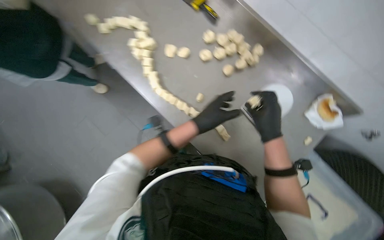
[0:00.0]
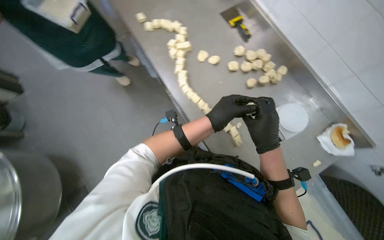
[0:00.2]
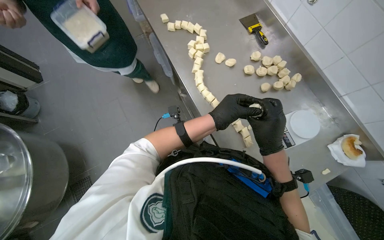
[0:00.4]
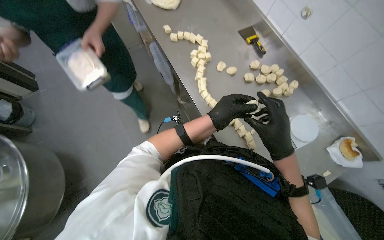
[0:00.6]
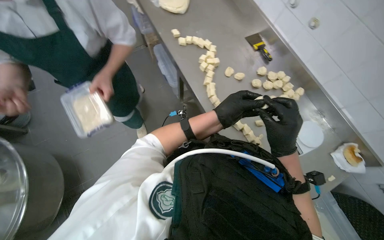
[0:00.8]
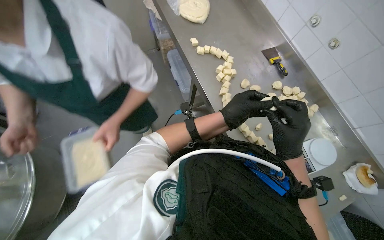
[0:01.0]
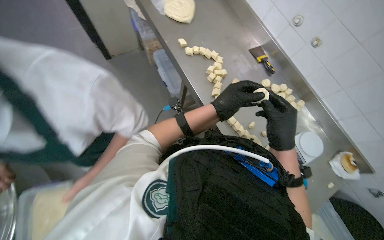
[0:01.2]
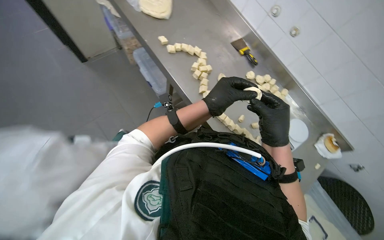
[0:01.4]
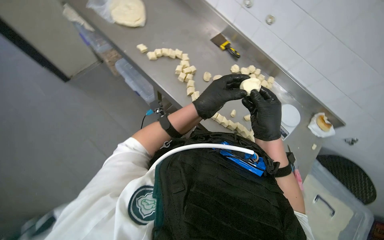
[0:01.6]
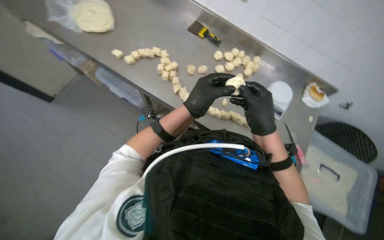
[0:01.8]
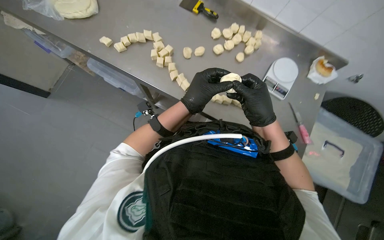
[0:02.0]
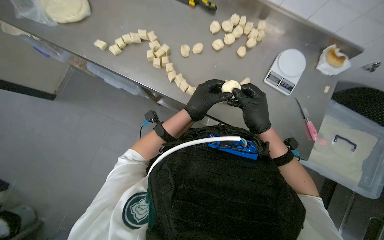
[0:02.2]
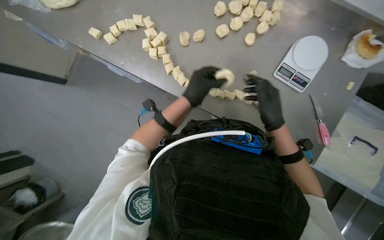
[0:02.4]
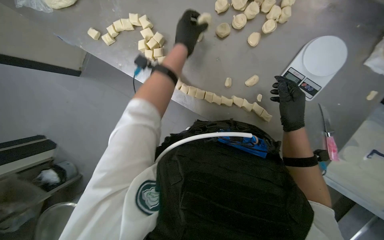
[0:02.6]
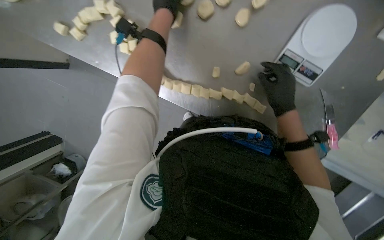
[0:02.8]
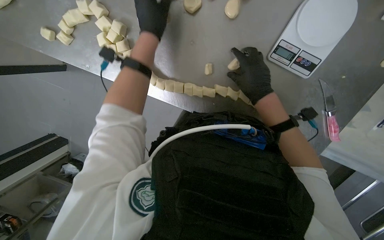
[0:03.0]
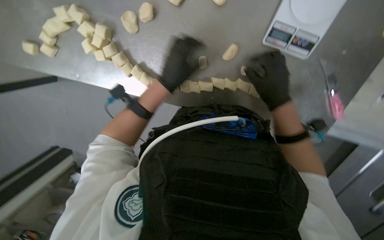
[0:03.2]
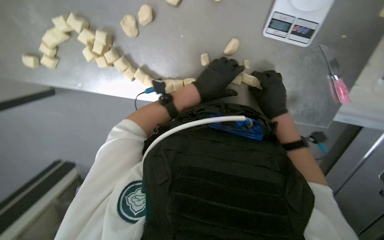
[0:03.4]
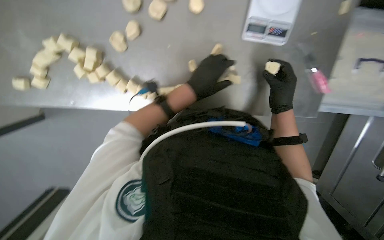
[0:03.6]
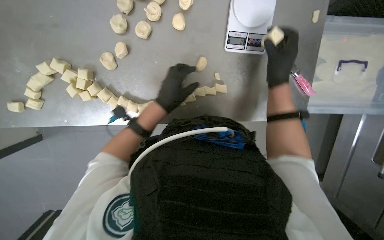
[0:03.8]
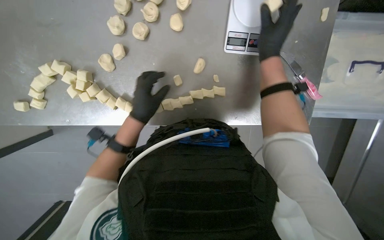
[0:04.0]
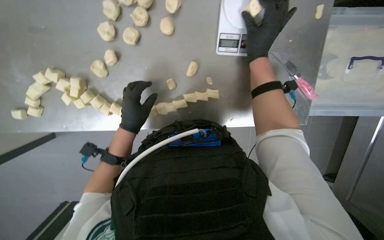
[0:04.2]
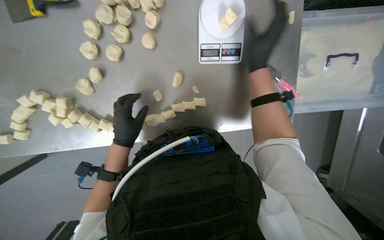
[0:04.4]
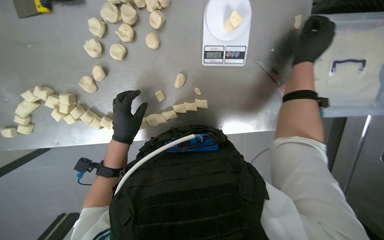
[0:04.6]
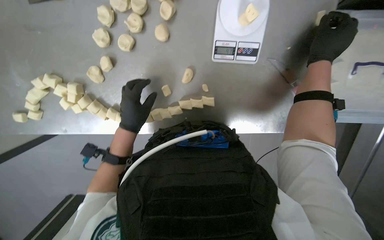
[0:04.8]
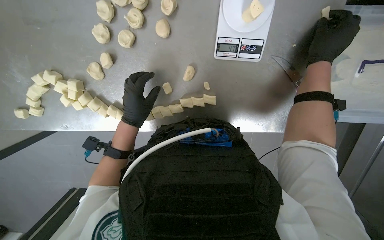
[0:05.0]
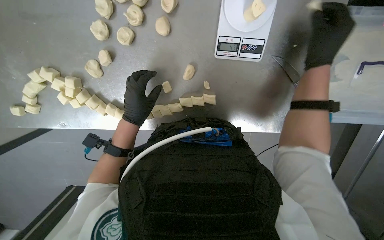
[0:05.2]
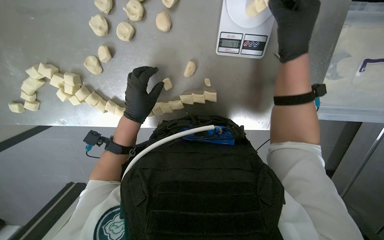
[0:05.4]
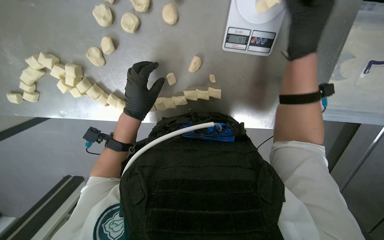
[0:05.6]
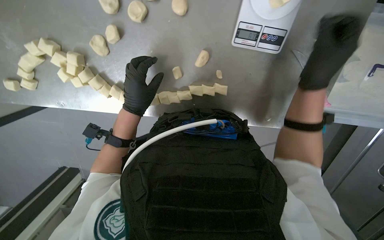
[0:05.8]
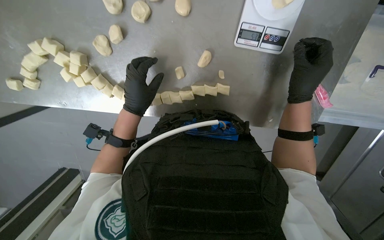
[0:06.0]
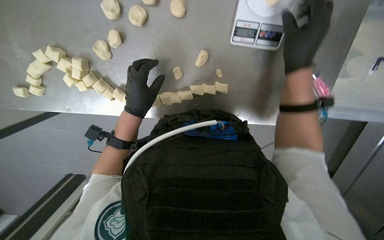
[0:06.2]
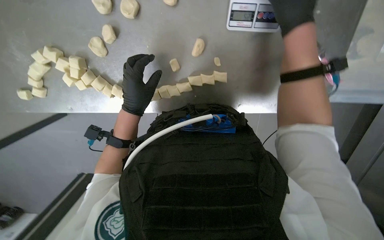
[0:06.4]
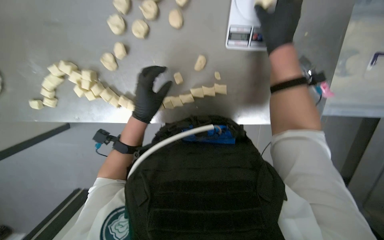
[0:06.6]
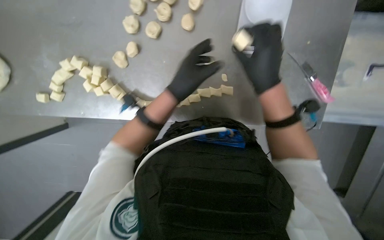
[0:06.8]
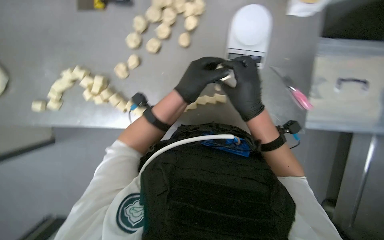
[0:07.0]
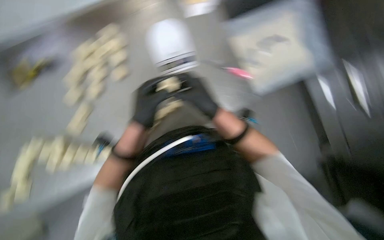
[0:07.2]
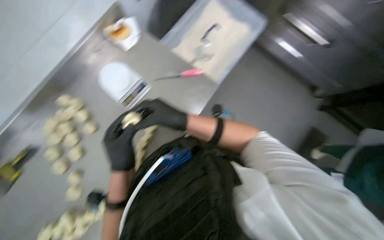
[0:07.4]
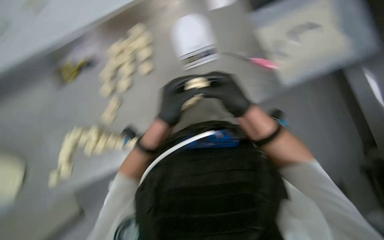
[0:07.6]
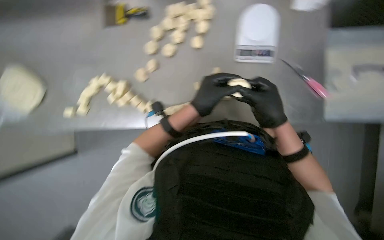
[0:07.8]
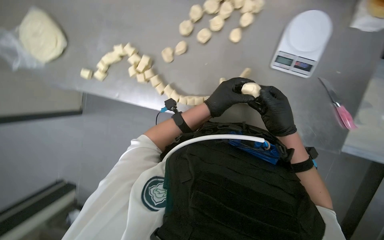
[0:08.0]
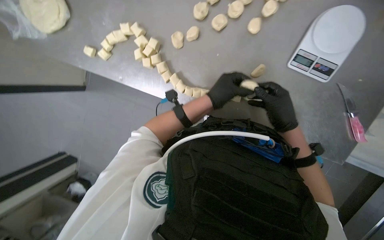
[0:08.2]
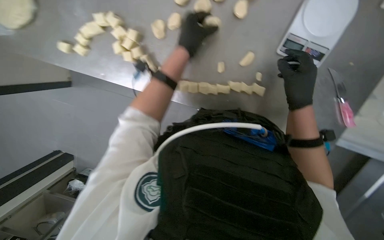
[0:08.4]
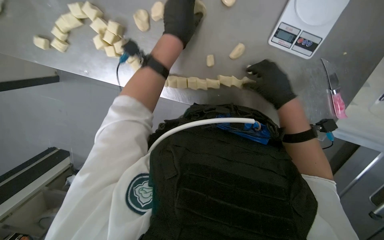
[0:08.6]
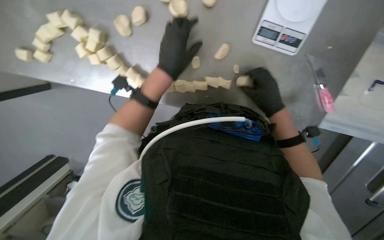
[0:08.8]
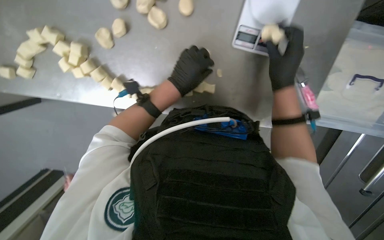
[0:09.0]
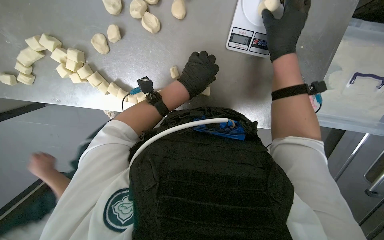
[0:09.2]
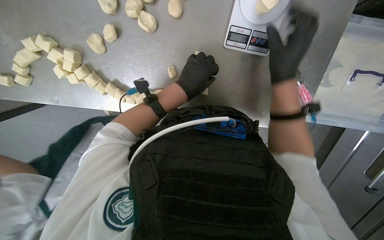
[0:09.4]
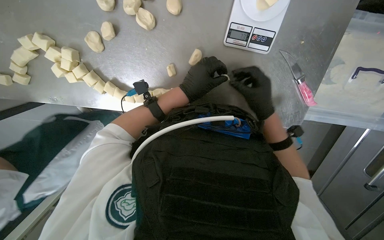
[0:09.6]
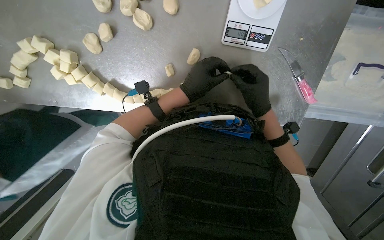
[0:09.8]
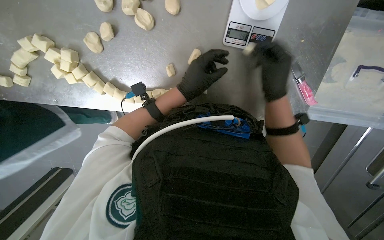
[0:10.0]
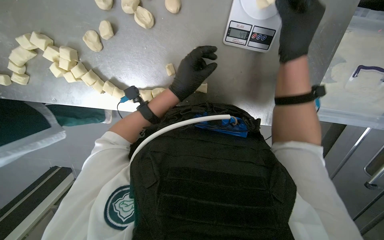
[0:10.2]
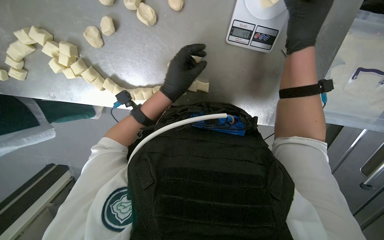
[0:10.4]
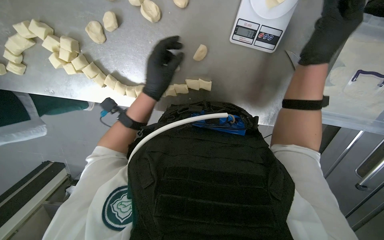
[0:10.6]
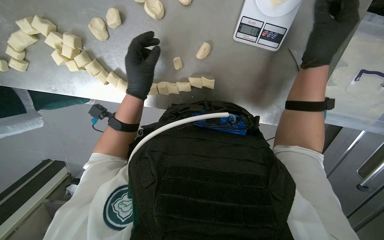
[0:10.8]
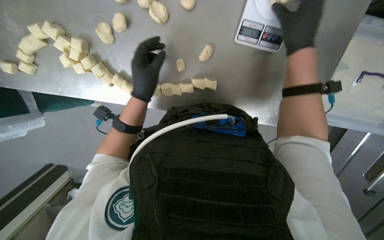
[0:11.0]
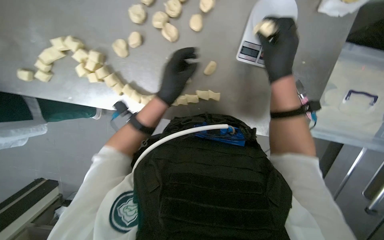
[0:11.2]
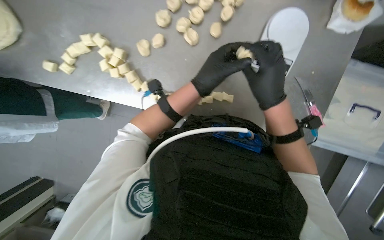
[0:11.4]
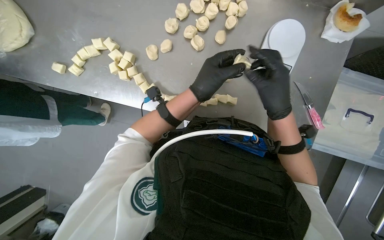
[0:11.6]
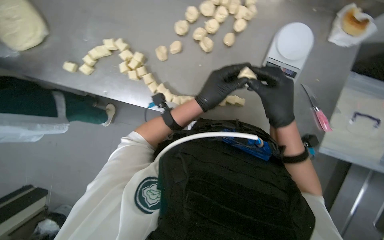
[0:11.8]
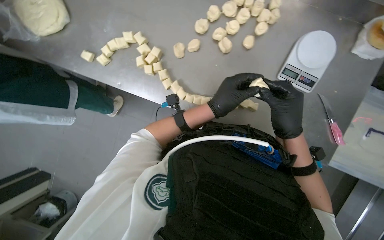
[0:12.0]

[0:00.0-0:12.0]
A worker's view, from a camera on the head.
Job: preparing food.
The whole recording: Portioning and shaping dough. The worker cuts dough into individual portions, weighs them, and then shapes them into balls.
0:00.0 to 0:01.6: The left hand heads up the picture, covering about 15 cm.
0:01.6 to 0:03.0: The camera is carried about 50 cm. The camera sweeps to the left, by roughly 15 degrees. The view tips downward by about 40 degrees.
0:03.0 to 0:04.4: Everything in view rotates roughly 25 degrees counterclockwise. The left hand travels down the picture by approximately 15 cm.
0:06.0 to 0:07.6: The camera pitches upward, by some 15 degrees. The scene turns some 30 degrees counterclockwise in the picture.
0:07.6 to 0:09.0: The wearer looks some 15 degrees further downward. Everything in view rotates about 30 degrees clockwise.
0:09.0 to 0:10.4: The right hand goes up and down the picture, some 15 cm each way, reversing 2 times.
0:10.4 to 0:12.0: The right hand shifts roughly 10 cm down the picture.

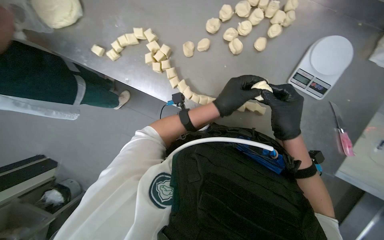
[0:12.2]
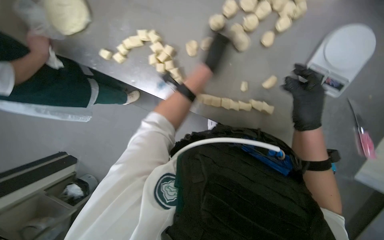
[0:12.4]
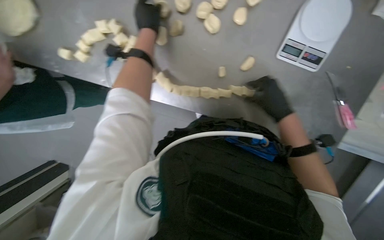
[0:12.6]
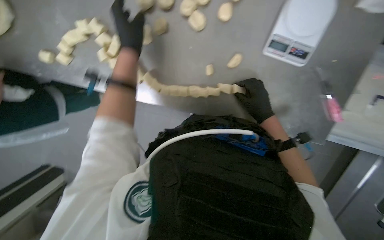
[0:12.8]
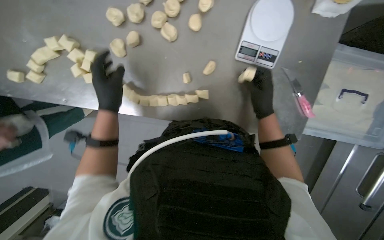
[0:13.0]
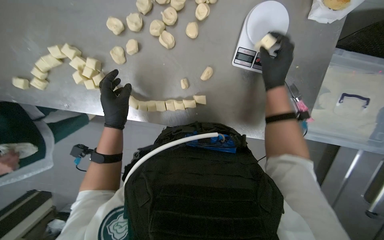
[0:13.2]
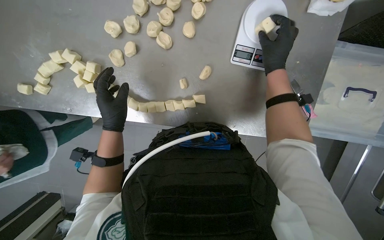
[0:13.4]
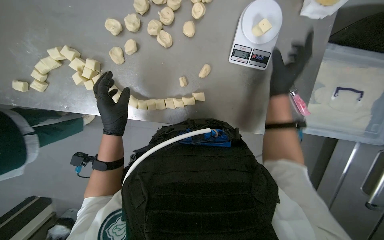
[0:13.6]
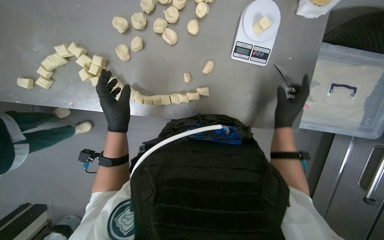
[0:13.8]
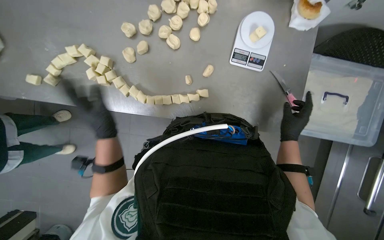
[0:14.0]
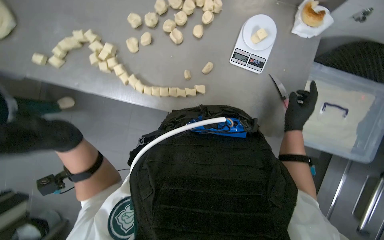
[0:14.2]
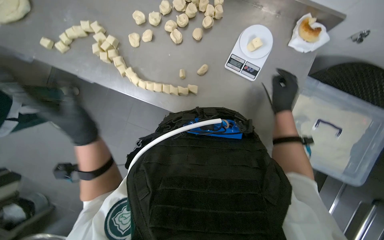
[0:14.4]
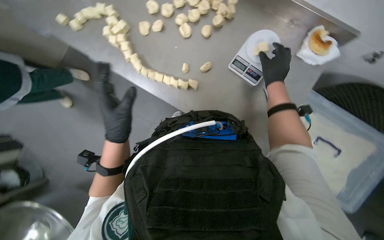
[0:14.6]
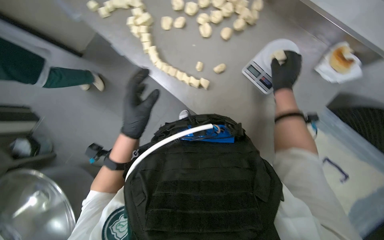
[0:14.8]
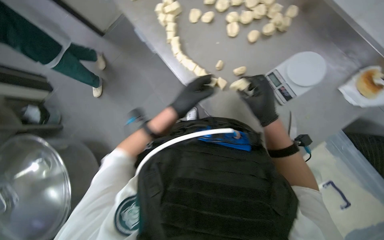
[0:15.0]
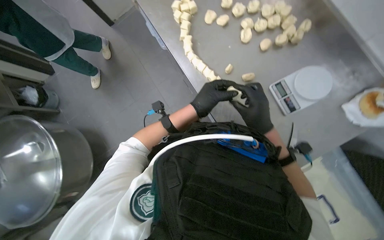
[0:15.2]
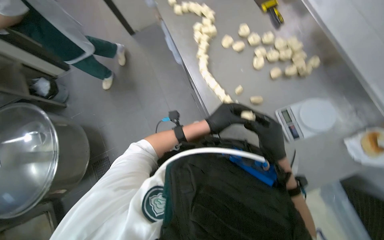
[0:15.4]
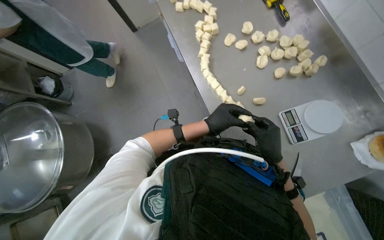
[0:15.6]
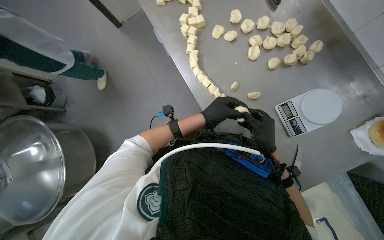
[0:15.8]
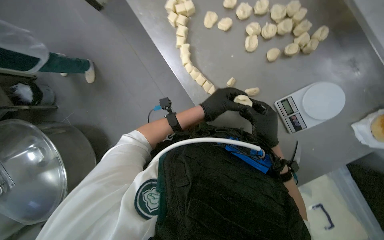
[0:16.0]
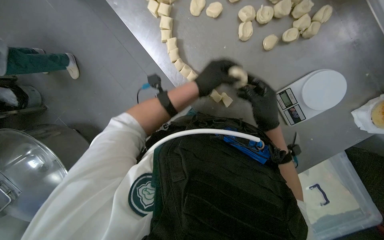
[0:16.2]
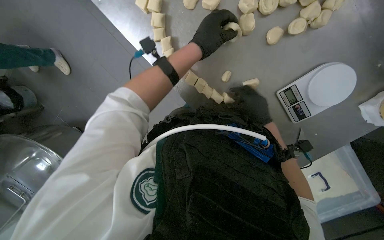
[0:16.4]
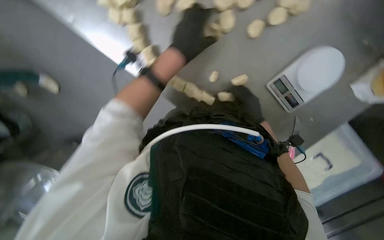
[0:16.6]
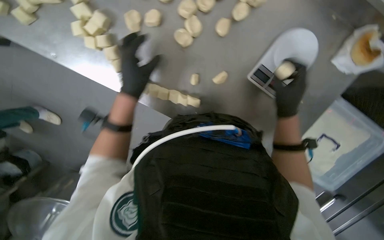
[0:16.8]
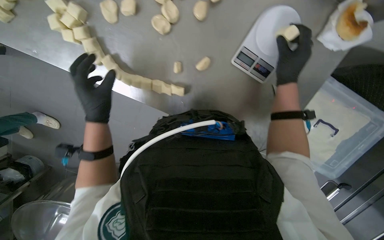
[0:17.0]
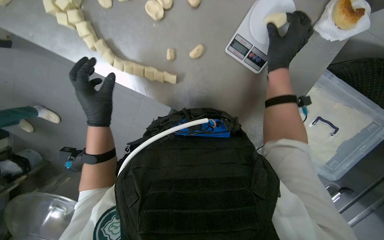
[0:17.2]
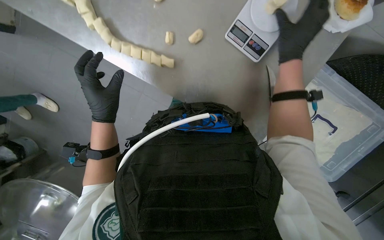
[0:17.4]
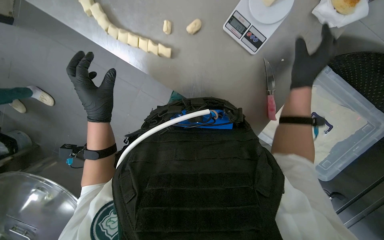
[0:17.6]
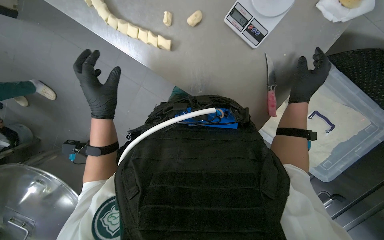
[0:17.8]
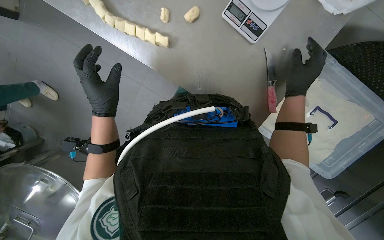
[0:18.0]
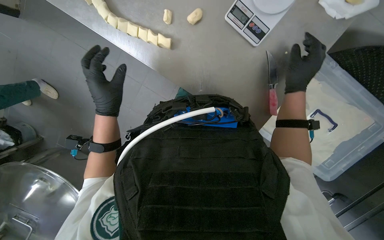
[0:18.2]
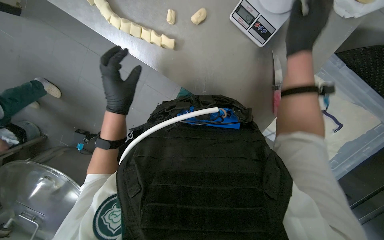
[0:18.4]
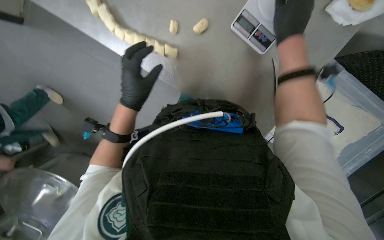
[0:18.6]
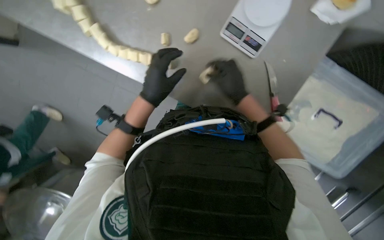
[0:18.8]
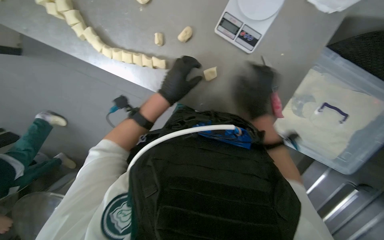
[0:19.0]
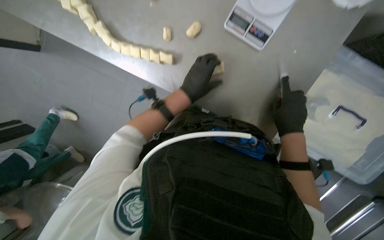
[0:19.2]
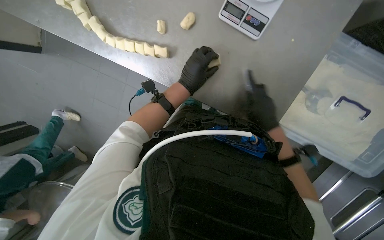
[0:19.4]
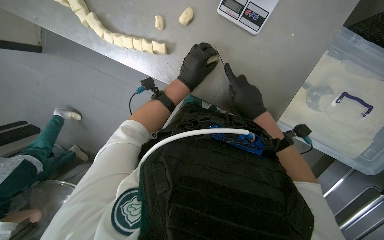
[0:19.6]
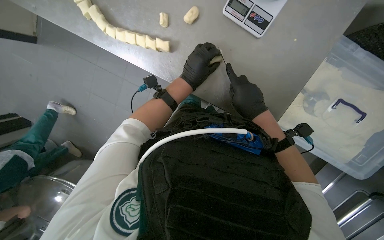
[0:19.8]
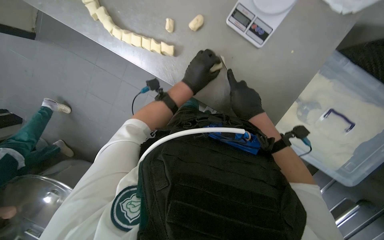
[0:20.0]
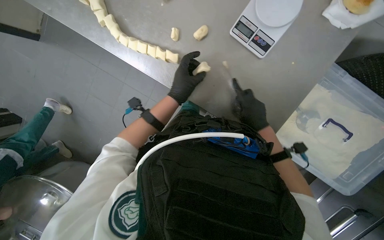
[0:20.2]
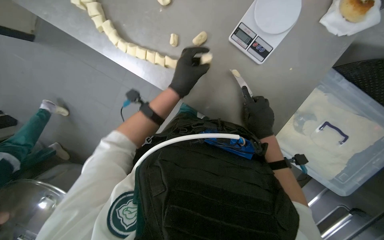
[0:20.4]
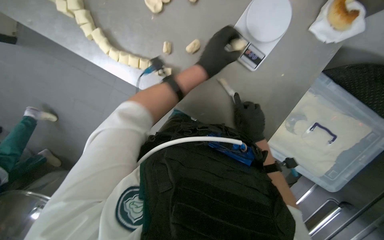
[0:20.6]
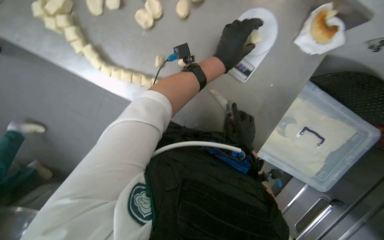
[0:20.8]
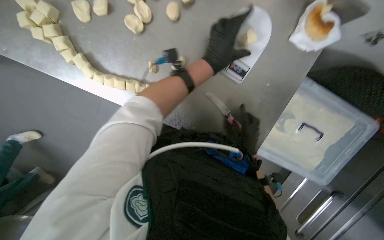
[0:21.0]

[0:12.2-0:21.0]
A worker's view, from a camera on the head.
Job: preparing food.
The whole recording: Portioning and shaping dough. The worker cuts dough into individual portions, weighs them, and then shapes them into balls.
0:13.6 to 0:15.2: Everything in view rotates roughly 50 degrees clockwise.
0:15.2 to 0:16.6: The wearer looks about 20 degrees further downward.
0:16.6 to 0:18.0: The left hand moves down the picture, approximately 35 cm. The right hand moves to the right, roughly 25 cm.
0:18.0 to 0:19.6: The left hand travels to the right, up the picture and farther from the camera by approximately 25 cm. Meanwhile the right hand travels to the left by about 10 cm, and moves about 15 cm up the picture and comes back.
0:19.6 to 0:21.0: The left hand goes about 15 cm to the right and nearer to the camera.
